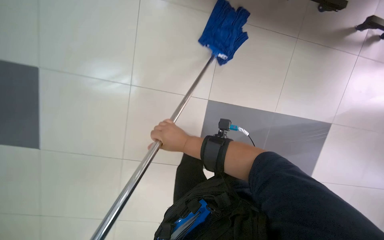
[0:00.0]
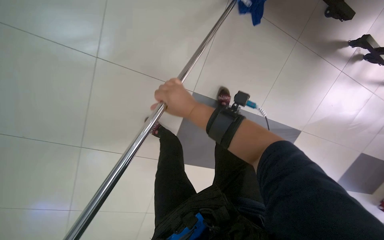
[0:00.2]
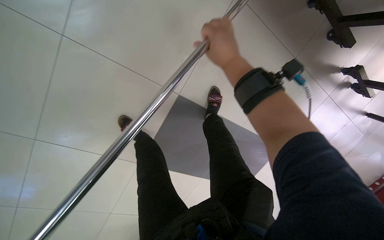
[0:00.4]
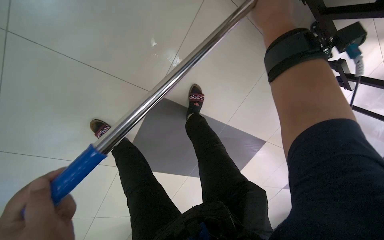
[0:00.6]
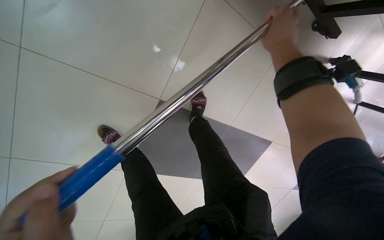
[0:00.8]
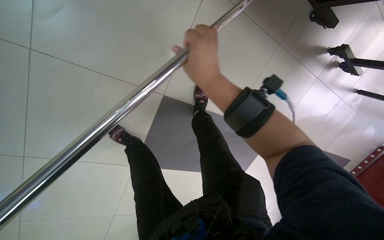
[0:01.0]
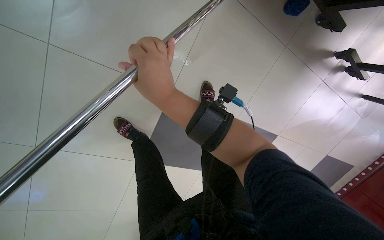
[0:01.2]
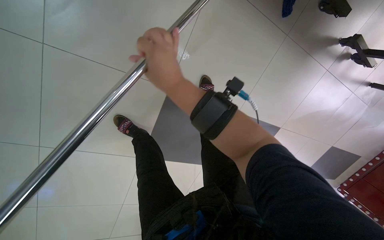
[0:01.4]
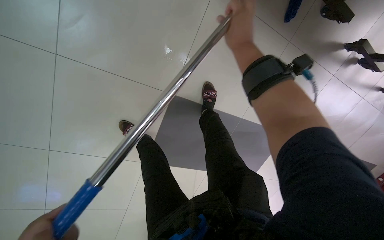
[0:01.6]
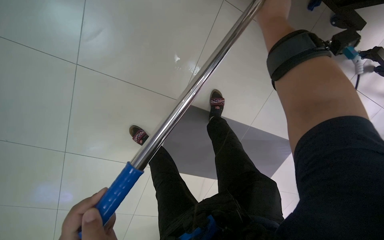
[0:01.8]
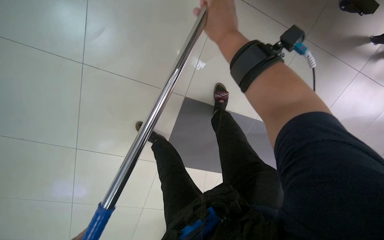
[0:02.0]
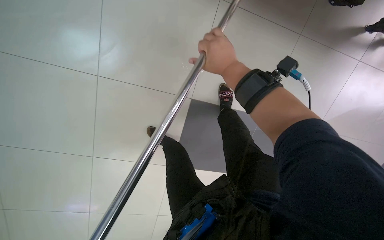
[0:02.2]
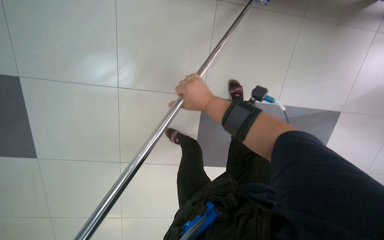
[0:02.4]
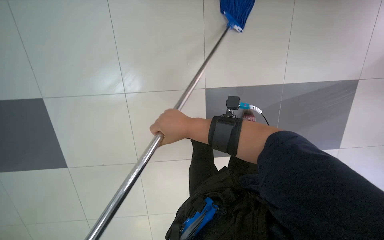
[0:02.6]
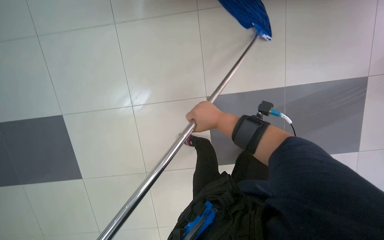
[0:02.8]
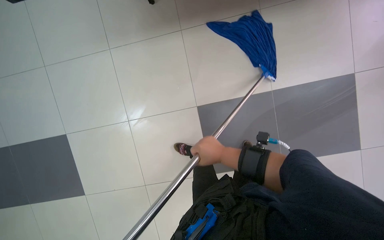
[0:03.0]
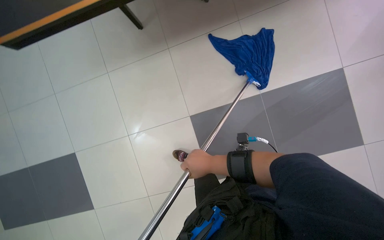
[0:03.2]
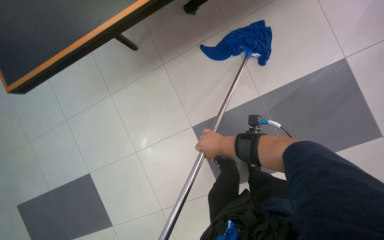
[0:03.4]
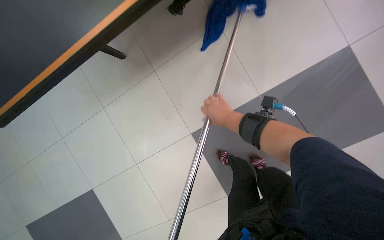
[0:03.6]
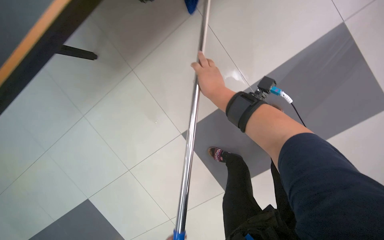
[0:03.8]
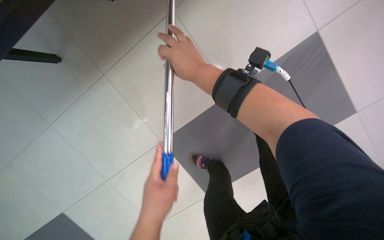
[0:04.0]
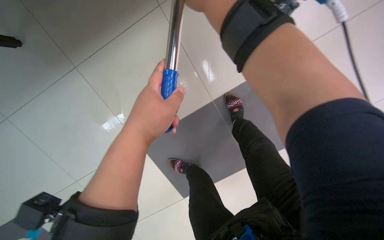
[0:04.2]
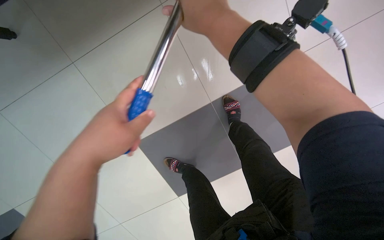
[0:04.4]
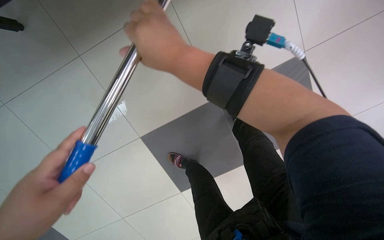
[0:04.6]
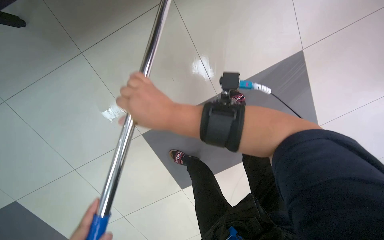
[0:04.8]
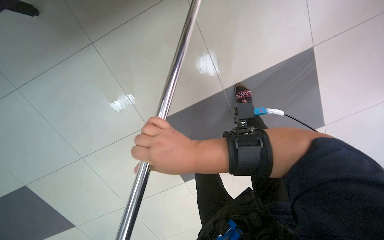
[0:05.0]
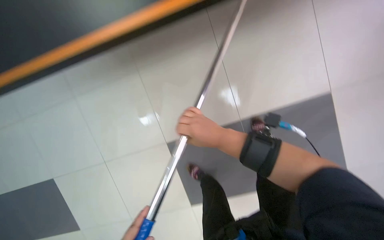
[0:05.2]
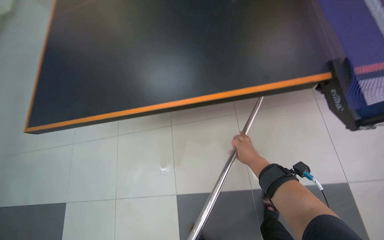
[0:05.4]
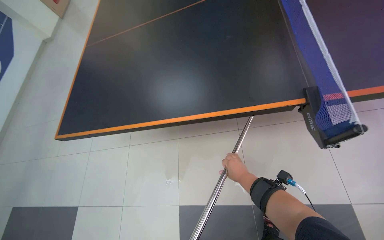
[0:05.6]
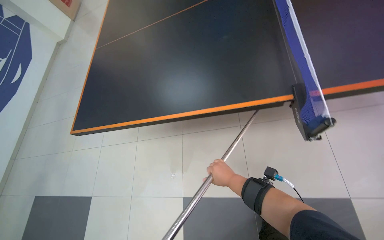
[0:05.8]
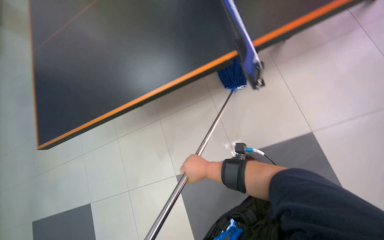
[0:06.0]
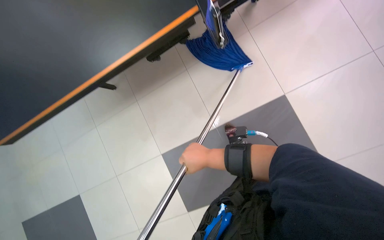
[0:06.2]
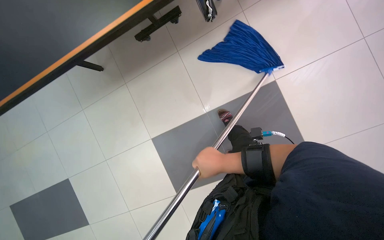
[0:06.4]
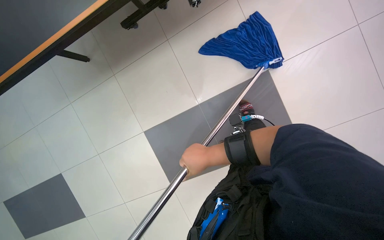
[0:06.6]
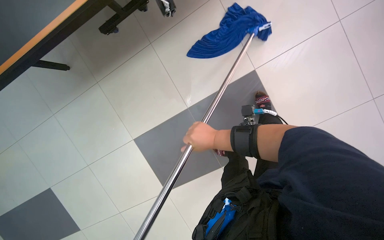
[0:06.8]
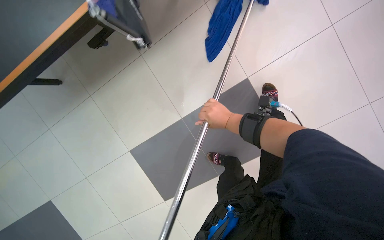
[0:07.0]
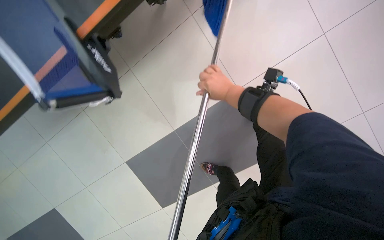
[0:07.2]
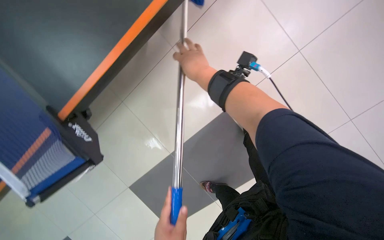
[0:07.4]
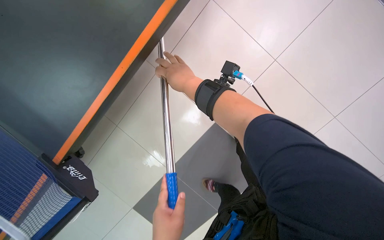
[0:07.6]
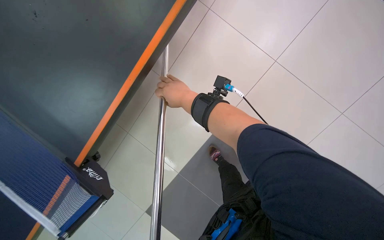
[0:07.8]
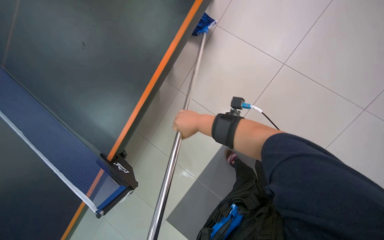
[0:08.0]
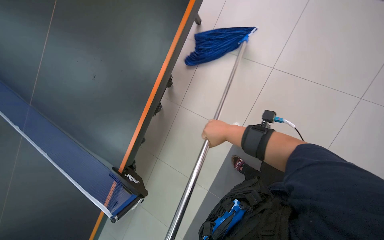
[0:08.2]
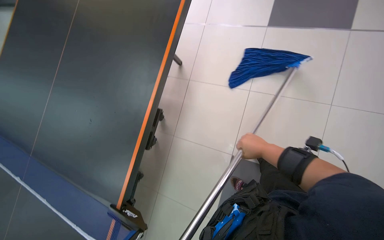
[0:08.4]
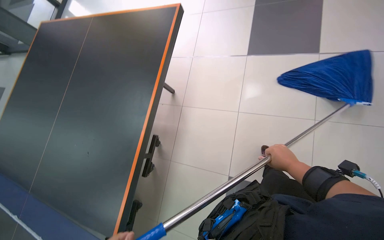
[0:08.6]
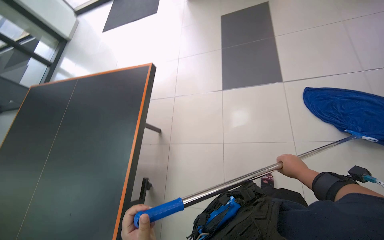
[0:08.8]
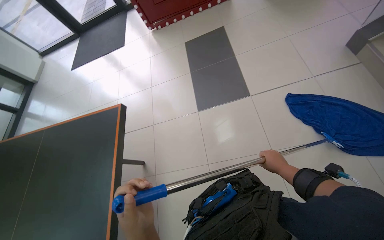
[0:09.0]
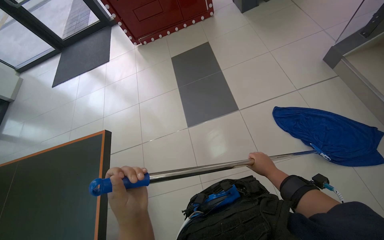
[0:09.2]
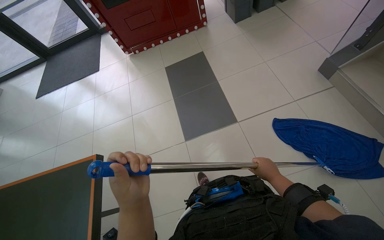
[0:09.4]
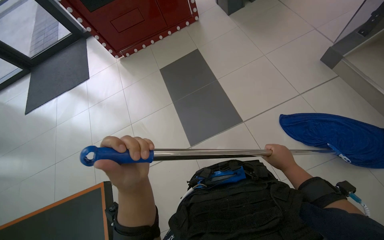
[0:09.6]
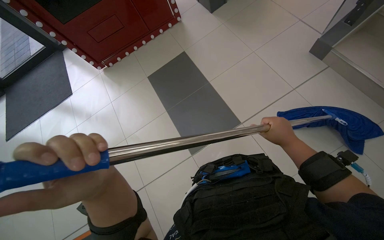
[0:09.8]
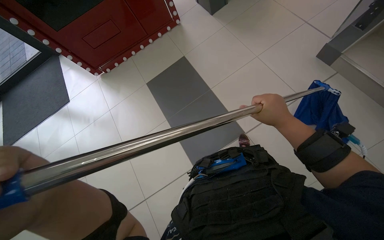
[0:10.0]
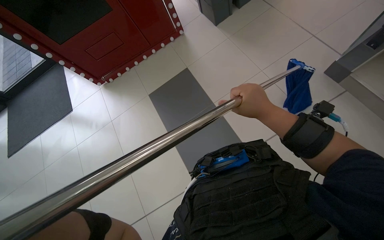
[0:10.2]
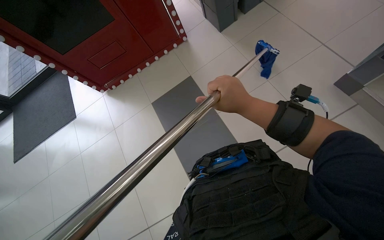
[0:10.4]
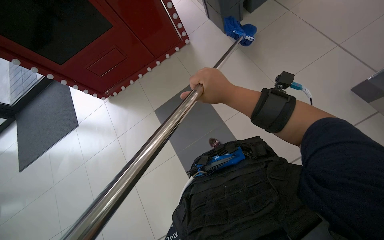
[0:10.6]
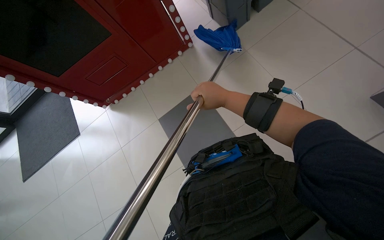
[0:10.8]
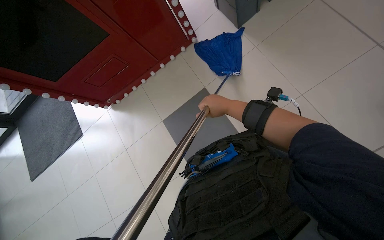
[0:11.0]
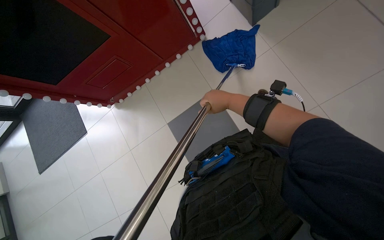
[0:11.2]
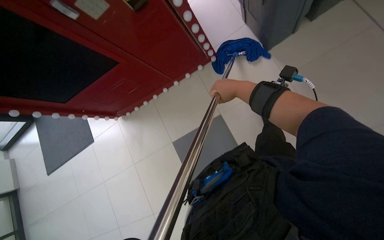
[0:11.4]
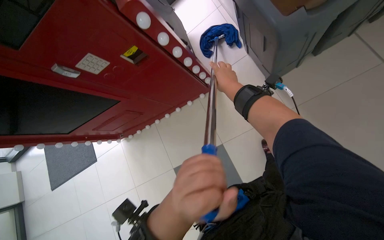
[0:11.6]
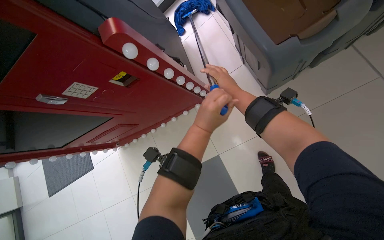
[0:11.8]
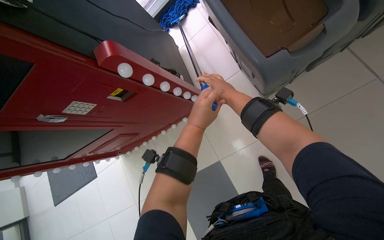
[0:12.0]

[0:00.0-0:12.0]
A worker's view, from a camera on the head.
Job: mopping floor.
The whole recording: Mopping the floor. The worker wrings the mop head, attaches it to the handle, and mops the floor.
0:00.0 to 0:01.6: The right hand swings up and down the picture, approximately 30 cm each way, with 2 reversals.
0:01.6 to 0:03.0: The view pans to the left by approximately 15 degrees. The right hand heads down the picture, covering some 30 cm.
0:03.0 to 0:04.4: The right hand moves up the picture, some 30 cm.
0:04.4 to 0:06.0: The right hand heads down the picture, covering roughly 35 cm.
0:06.0 to 0:07.6: The wearer moves about 40 cm. The wearer looks about 35 degrees further to the right. The wearer looks some 20 degrees further downward.
0:07.6 to 0:09.0: The camera travels approximately 50 cm. The view tips upward by roughly 40 degrees. Everything in view rotates about 40 degrees counterclockwise.
0:09.0 to 0:10.4: The camera is carried some 90 cm.
0:10.4 to 0:12.0: The head travels some 1.5 m. The wearer looks some 15 degrees further downward.

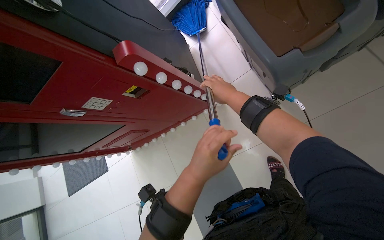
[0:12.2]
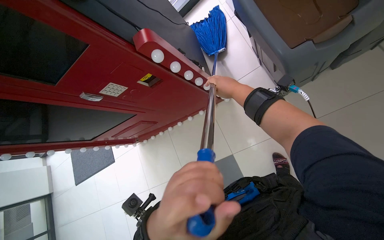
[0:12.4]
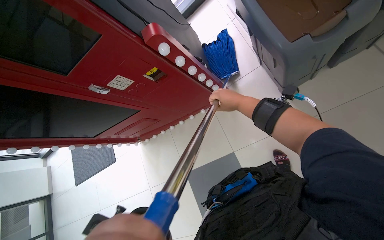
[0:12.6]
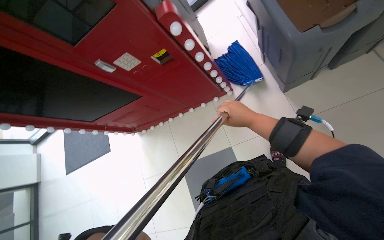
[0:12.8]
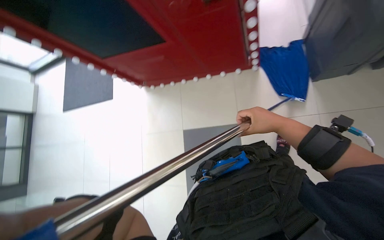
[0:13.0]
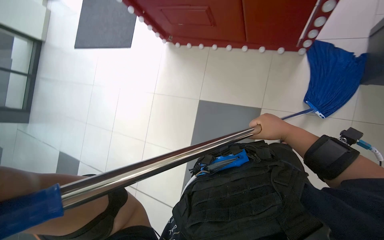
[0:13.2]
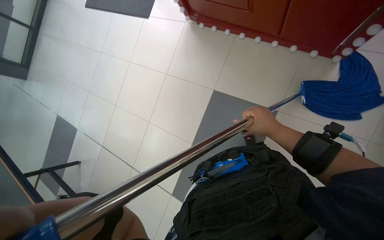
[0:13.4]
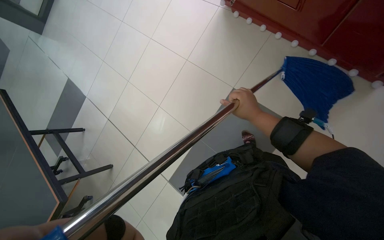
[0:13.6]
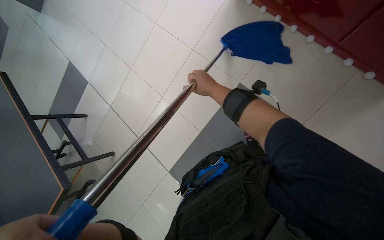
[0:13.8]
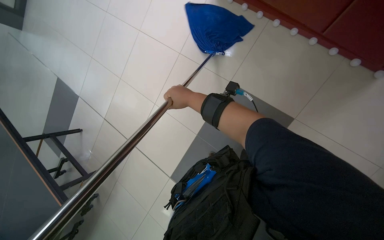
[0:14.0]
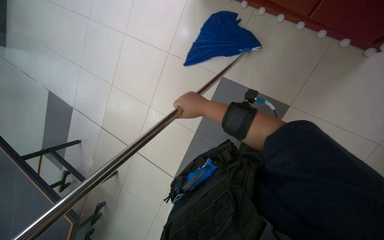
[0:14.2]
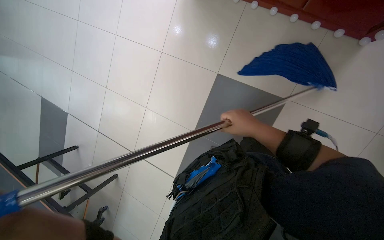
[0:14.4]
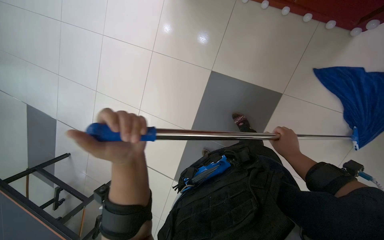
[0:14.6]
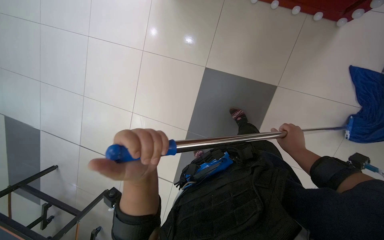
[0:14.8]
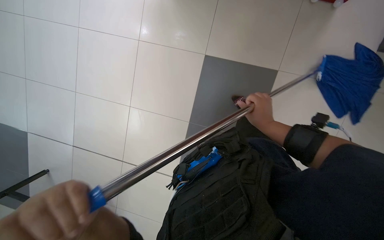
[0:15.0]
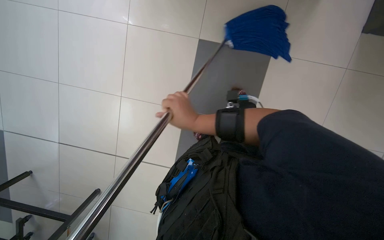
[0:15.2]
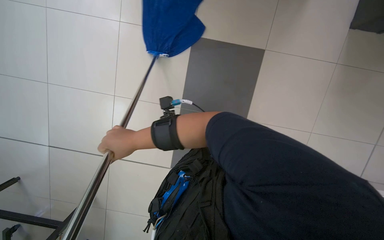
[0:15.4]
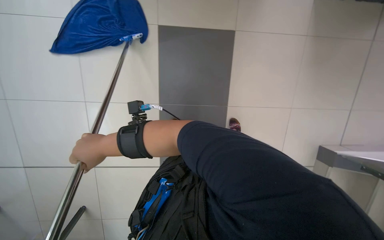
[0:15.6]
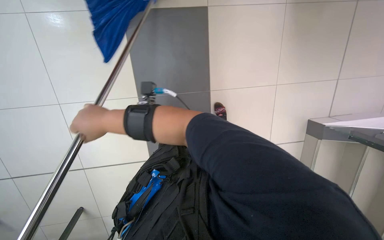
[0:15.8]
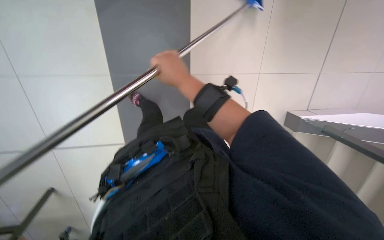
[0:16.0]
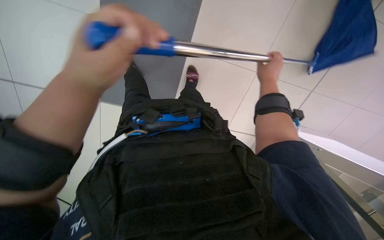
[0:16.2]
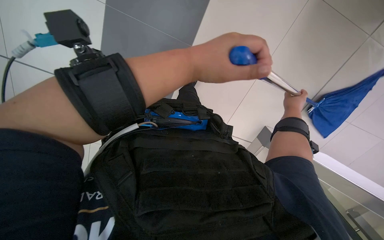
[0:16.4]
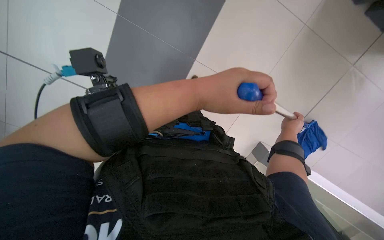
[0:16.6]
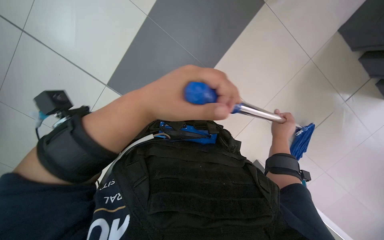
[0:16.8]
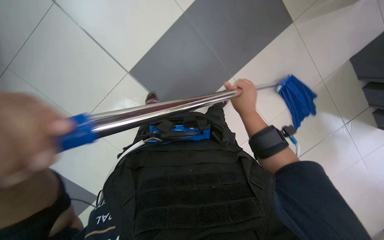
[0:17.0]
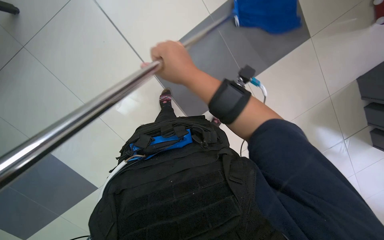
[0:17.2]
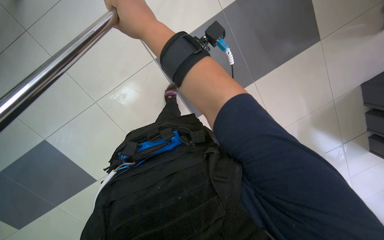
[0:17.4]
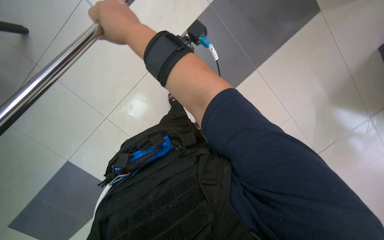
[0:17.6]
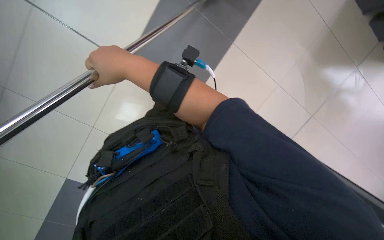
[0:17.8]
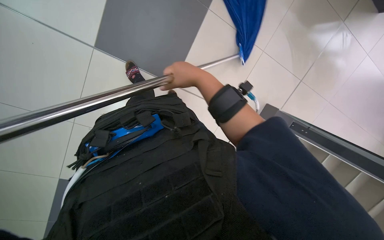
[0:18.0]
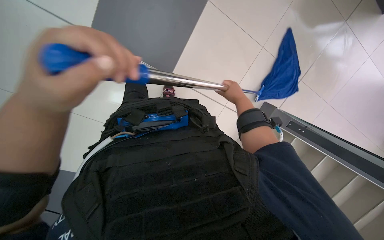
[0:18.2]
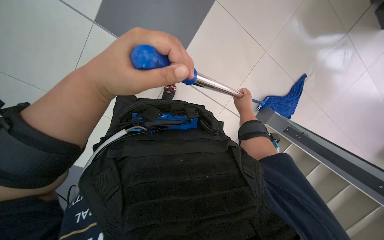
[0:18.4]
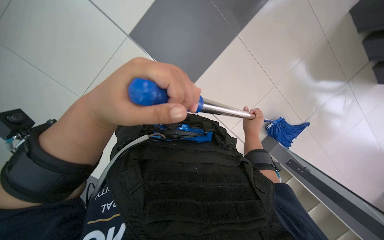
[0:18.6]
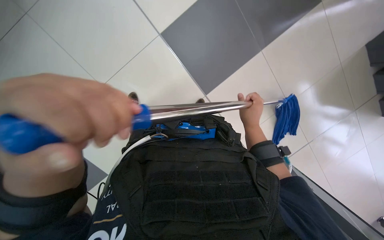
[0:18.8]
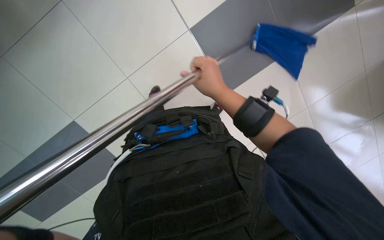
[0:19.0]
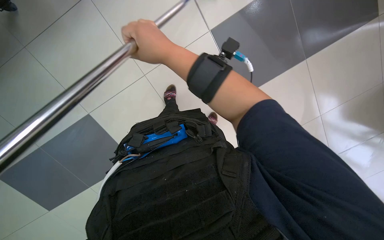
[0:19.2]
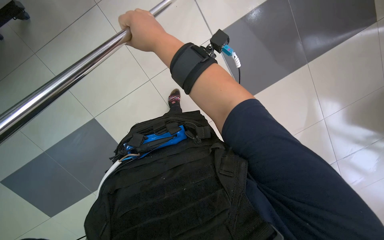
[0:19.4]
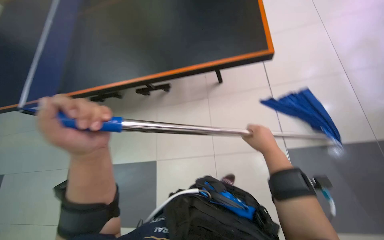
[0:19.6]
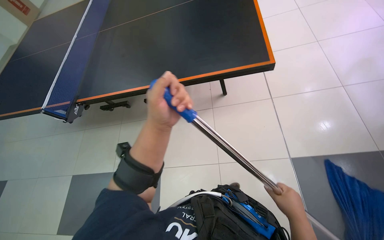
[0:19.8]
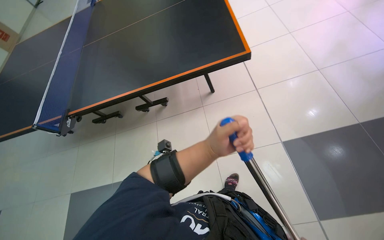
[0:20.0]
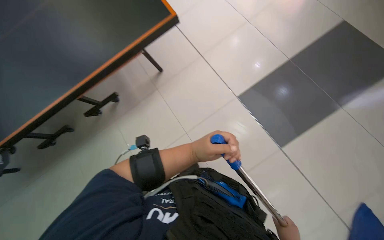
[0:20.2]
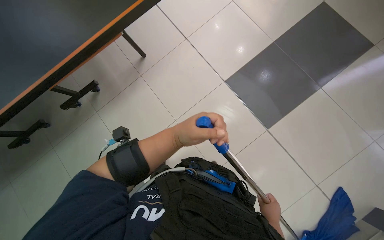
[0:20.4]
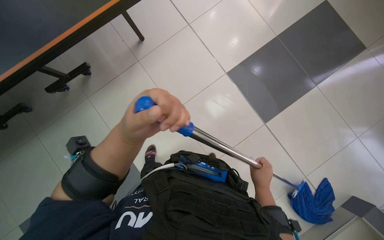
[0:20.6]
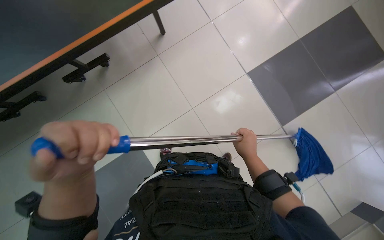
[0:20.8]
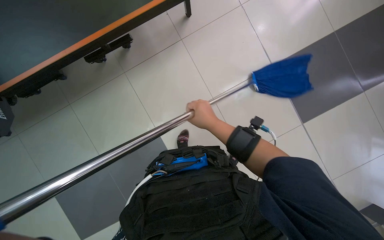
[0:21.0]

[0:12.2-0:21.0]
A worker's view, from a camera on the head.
Job: mopping floor.
The whole recording: Mopping the floor. The worker wrings the mop head, attaches it to the handle, and mops the floor.
0:12.2 to 0:13.6: The wearer moves roughly 50 cm. The wearer looks roughly 15 degrees further downward. The scene turns approximately 45 degrees clockwise in the picture.
0:15.2 to 0:16.6: The right hand moves to the right and farther from the camera, roughly 40 cm.
0:18.0 to 0:19.6: The head rotates some 15 degrees to the left. The camera pitches upward, by about 15 degrees. The right hand swings left and right, approximately 30 cm each way, with 2 reversals.
0:19.6 to 0:21.0: The wearer looks approximately 10 degrees further downward.
